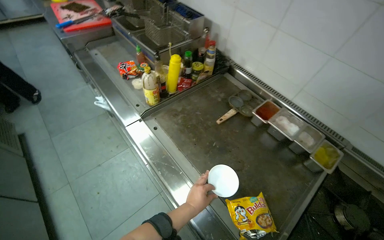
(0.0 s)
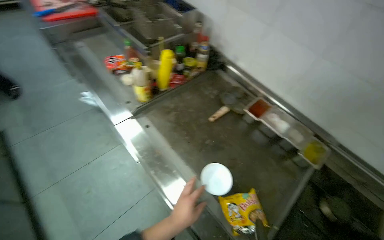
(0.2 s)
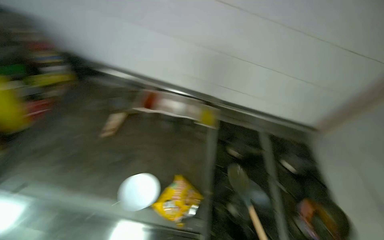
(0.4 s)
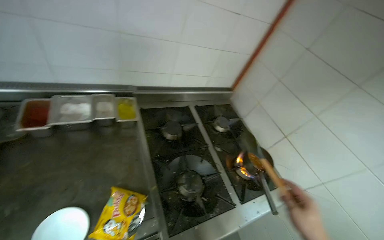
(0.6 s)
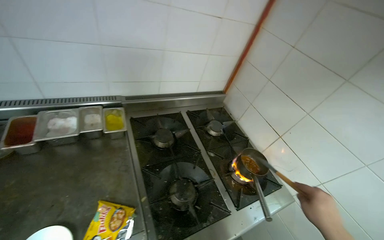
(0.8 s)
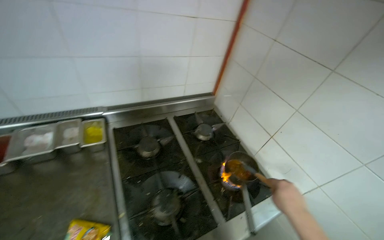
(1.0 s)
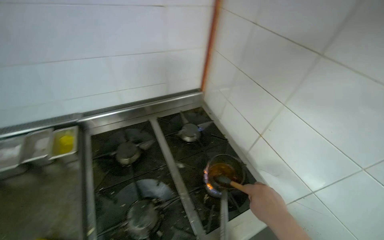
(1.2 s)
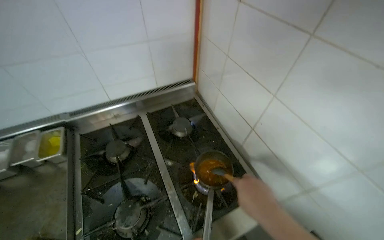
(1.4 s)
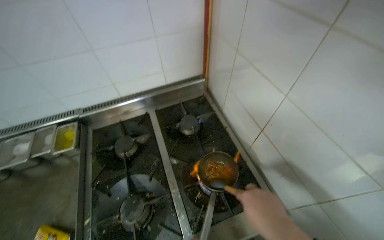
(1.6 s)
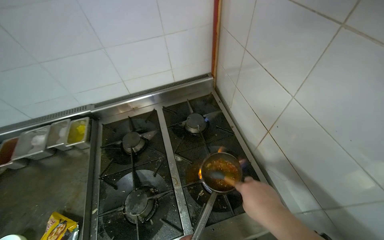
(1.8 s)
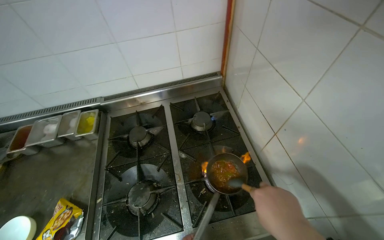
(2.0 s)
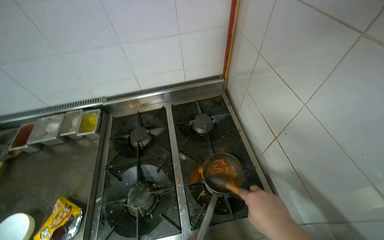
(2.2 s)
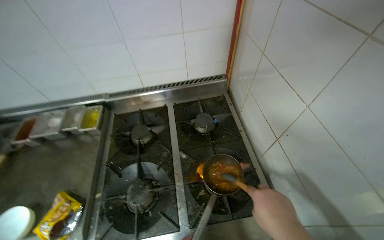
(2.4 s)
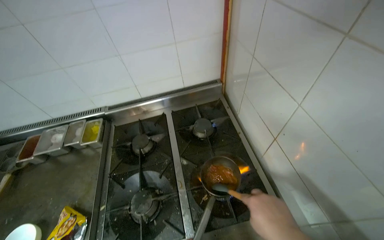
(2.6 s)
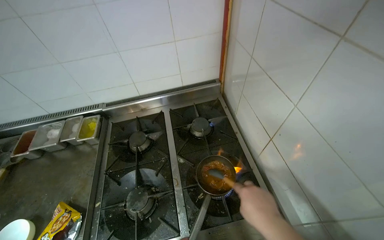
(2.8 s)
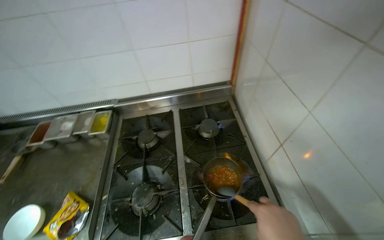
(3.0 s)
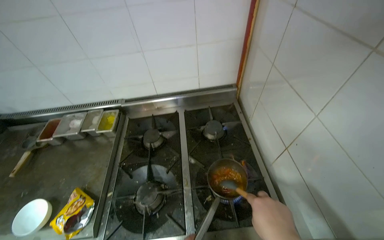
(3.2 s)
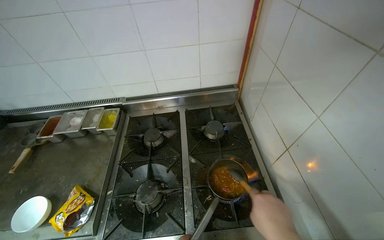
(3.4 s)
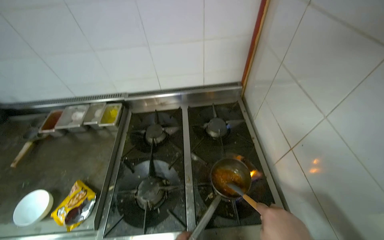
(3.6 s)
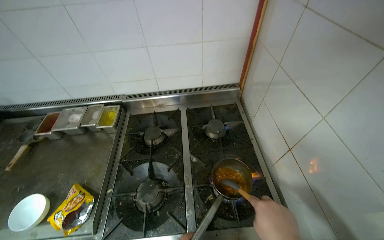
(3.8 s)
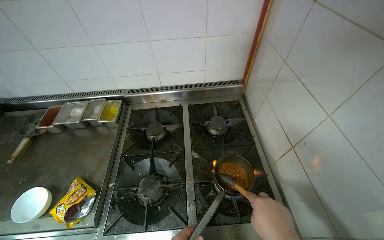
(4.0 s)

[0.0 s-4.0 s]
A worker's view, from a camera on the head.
Job: cooking food.
The whole recording: Cooking food in pot on stove. The worker scoops food into a pot, places it on the stove, adds water, and stirs it.
0.0 to 1.4 s: The wearer moves approximately 70 cm. The wearer's head swings about 50 degrees to the right.

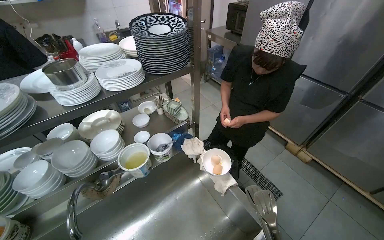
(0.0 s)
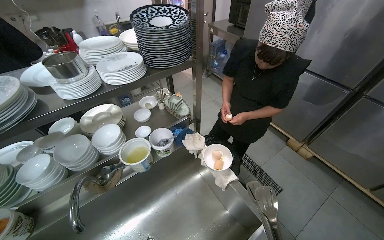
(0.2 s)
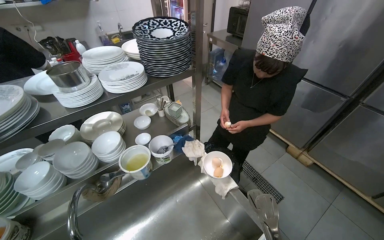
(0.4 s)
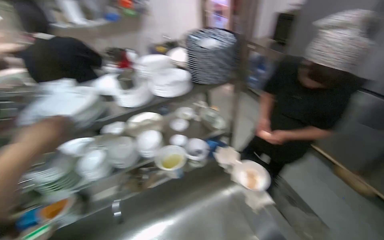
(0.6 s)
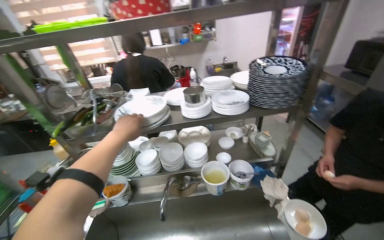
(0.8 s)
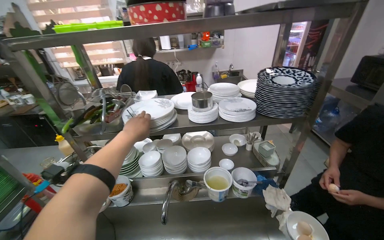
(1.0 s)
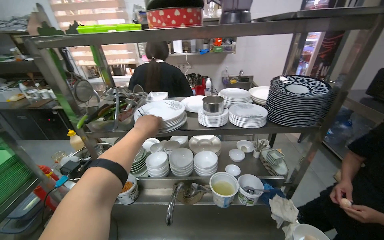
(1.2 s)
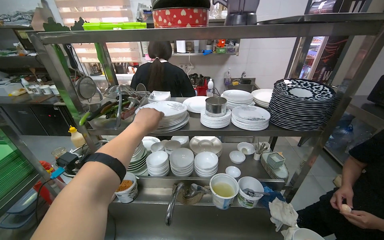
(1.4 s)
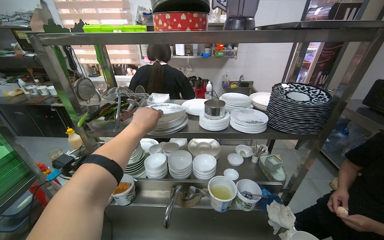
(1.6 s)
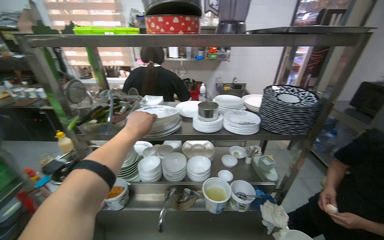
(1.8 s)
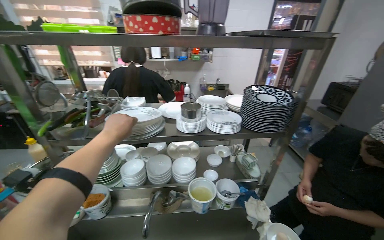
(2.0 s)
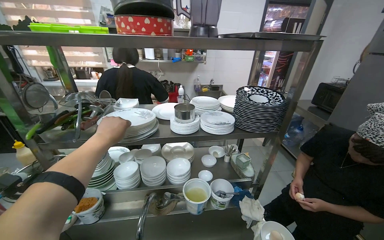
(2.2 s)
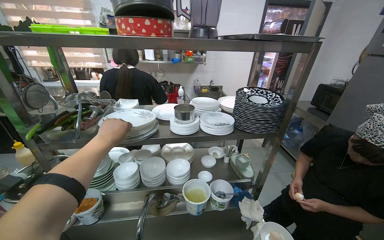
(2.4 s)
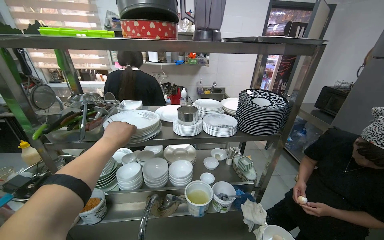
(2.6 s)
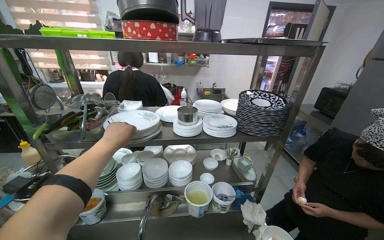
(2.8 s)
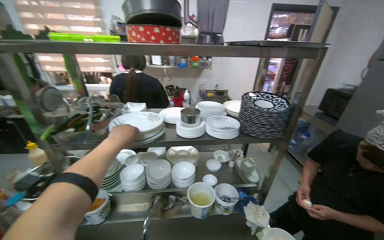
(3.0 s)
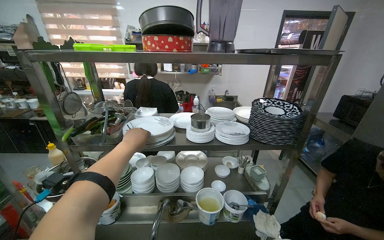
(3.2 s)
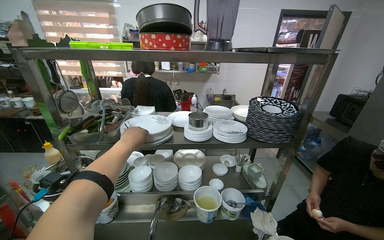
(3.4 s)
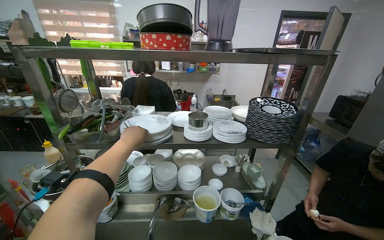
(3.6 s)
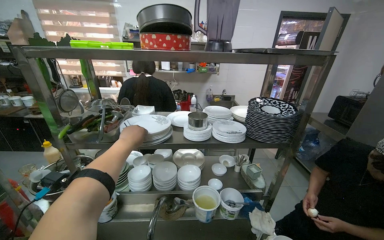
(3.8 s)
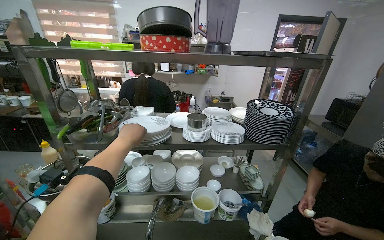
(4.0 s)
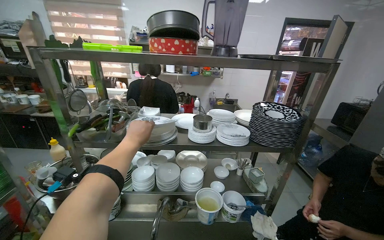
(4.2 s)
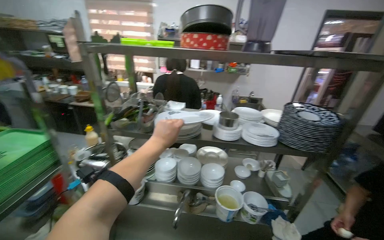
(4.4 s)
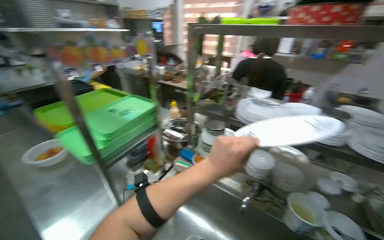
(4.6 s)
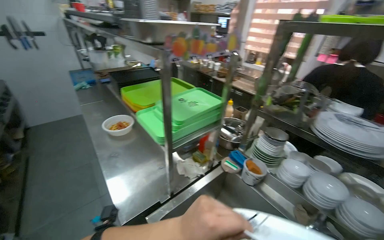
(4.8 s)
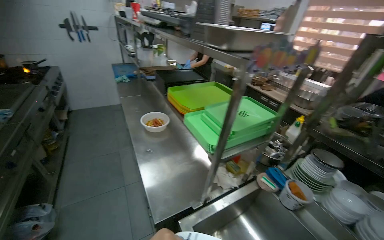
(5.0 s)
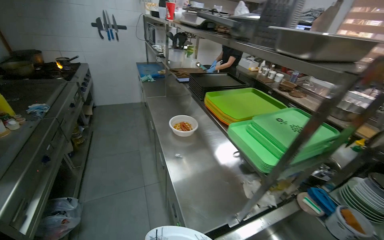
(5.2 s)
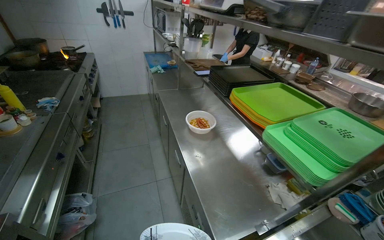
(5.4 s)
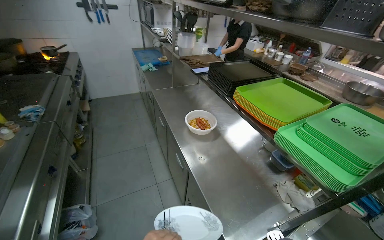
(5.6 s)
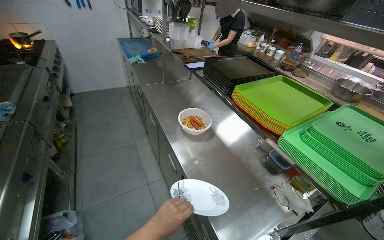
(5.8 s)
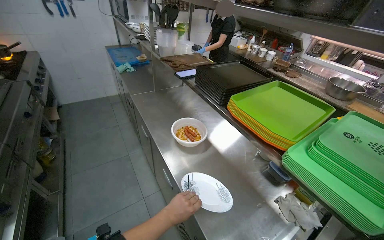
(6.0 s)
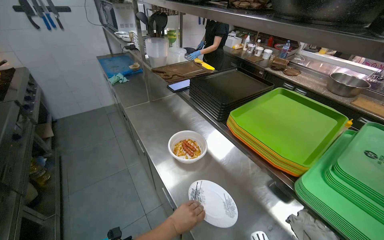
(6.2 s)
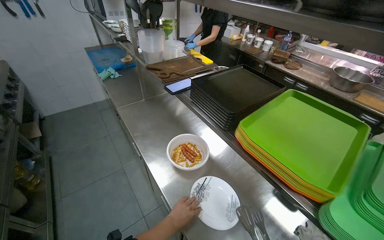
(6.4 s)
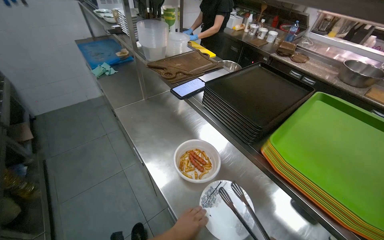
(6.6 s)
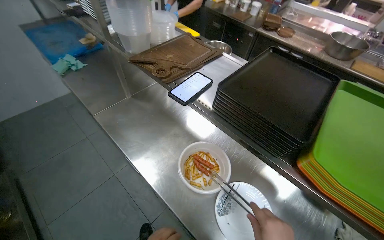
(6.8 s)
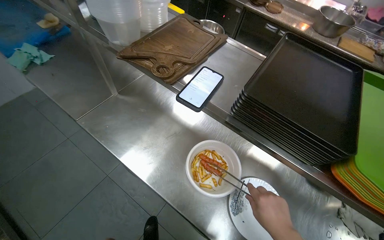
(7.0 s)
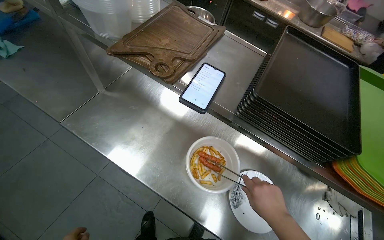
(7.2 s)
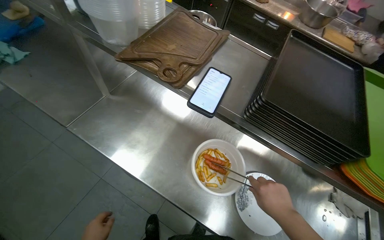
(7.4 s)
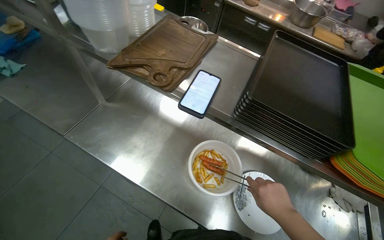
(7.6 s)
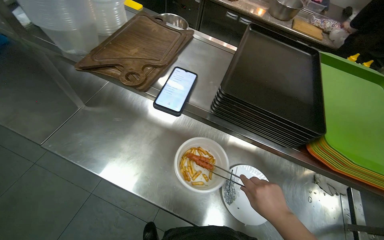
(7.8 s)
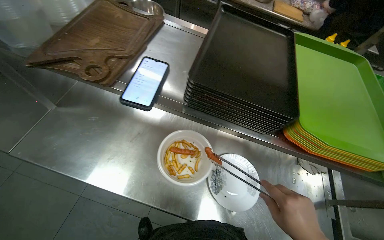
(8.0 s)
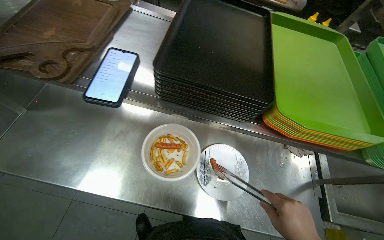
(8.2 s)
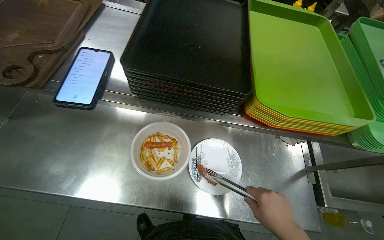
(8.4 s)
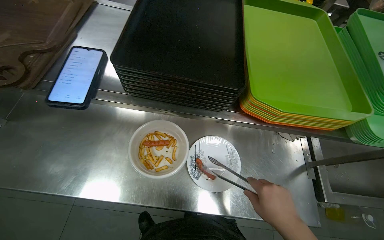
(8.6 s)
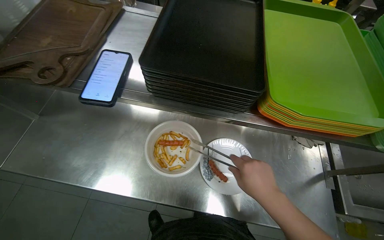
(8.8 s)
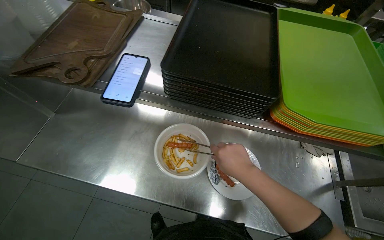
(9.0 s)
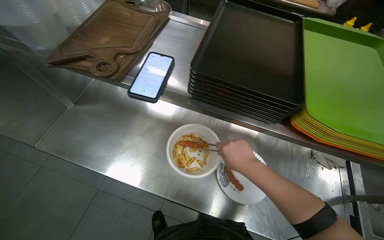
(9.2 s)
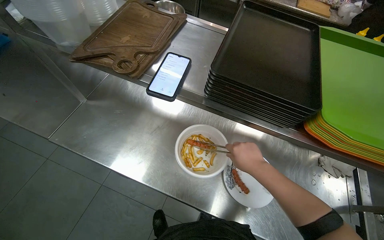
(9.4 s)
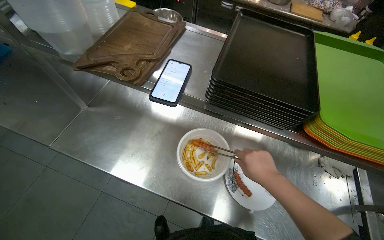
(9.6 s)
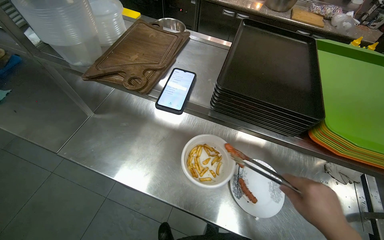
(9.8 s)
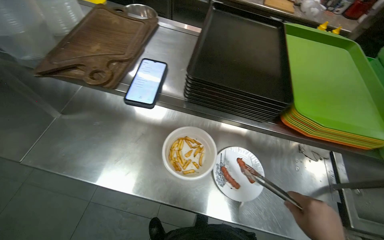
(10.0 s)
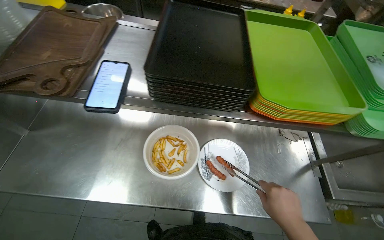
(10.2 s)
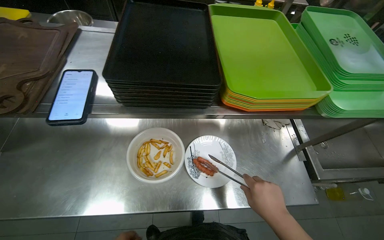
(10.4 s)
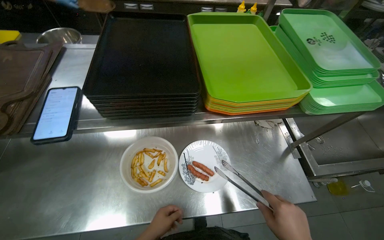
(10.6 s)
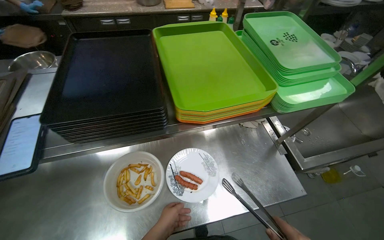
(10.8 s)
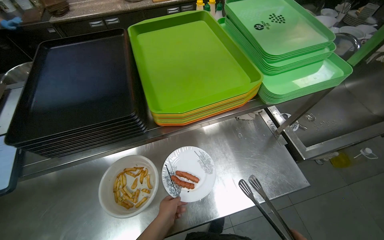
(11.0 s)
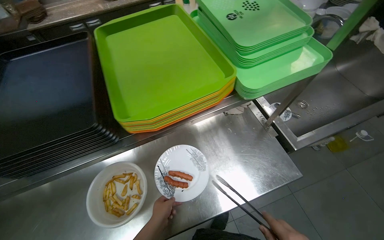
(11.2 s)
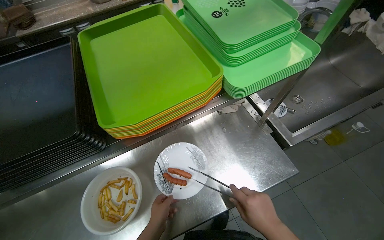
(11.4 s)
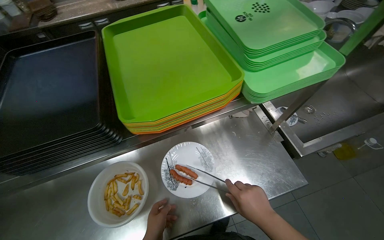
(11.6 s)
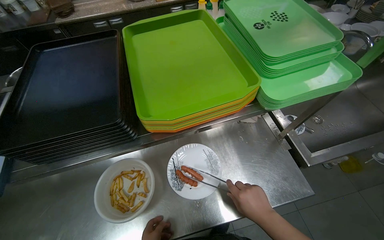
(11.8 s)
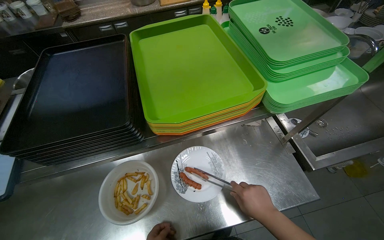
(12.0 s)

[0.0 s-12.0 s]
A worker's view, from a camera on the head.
Job: preparing food.
The whole recording: Plating sausages onto a plate. The worker takes plates and transfers sausages onto a plate using tongs.
0.0 to 1.6 s: The head turns to the left by approximately 40 degrees. The view tips upward by approximately 15 degrees.
4.4 to 6.0 s: The wearer moves some 90 cm. The wearer looks roughly 50 degrees further to the left. The wearer looks roughly 15 degrees further downward.
6.0 to 7.6 s: The camera travels approximately 70 cm. The wearer's head swings about 30 degrees to the right. The view tilts approximately 20 degrees downward.

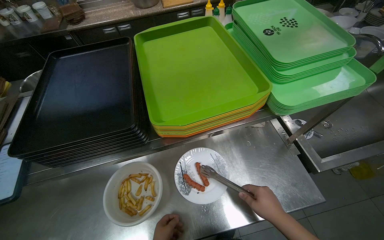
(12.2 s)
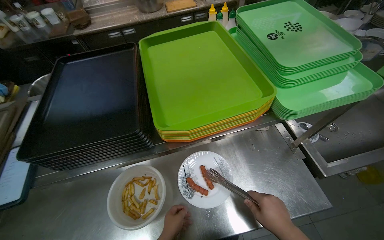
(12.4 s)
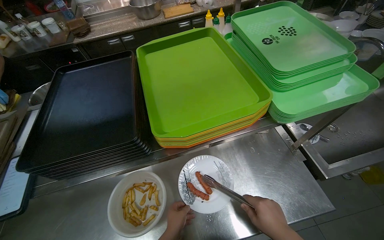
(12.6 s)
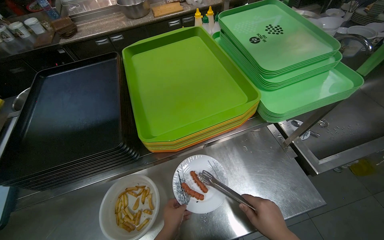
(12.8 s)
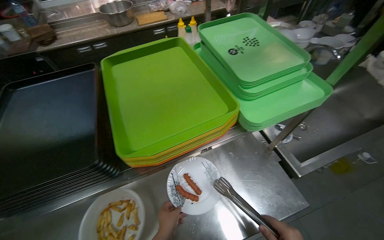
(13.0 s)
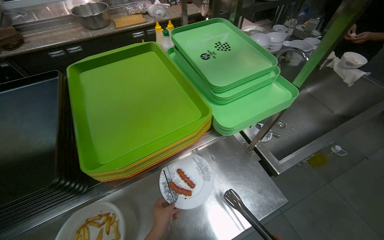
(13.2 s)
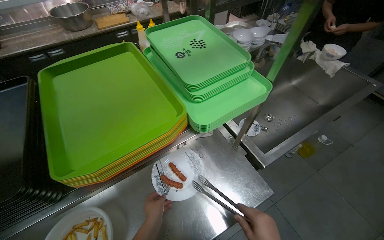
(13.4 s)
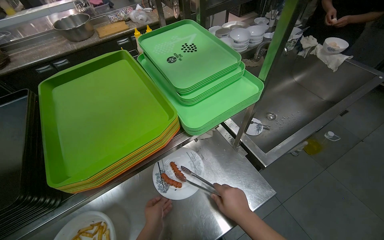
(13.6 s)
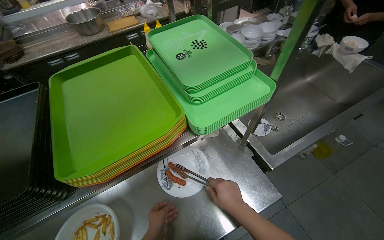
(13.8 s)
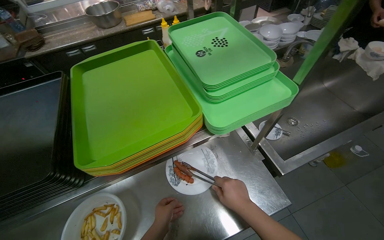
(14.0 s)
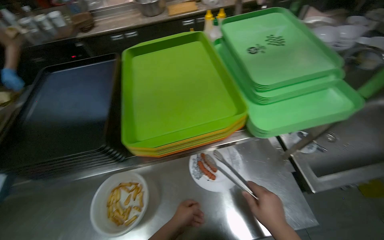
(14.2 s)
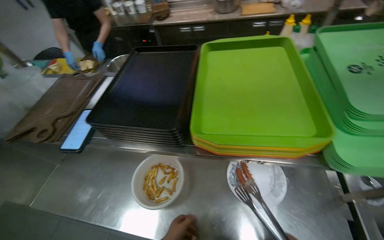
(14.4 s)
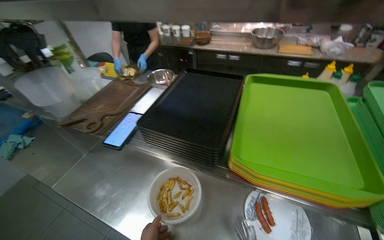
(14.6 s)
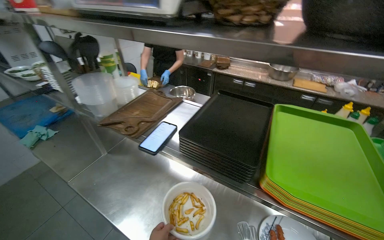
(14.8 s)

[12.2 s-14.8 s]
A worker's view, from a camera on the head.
Job: preparing food.
The whole recording: Plating sausages onto a plate. The worker takes plates and transfers sausages onto a plate using tongs.
12.2 to 13.4 s: The head turns to the right by roughly 15 degrees.
13.4 to 14.8 s: The head turns to the left by some 60 degrees.
